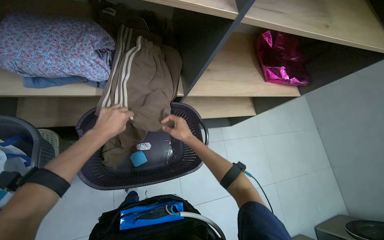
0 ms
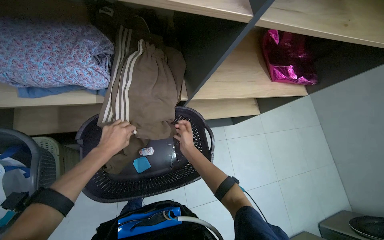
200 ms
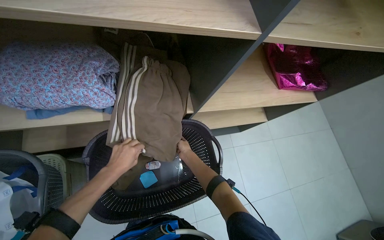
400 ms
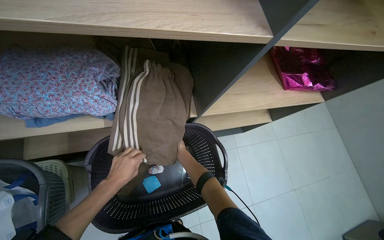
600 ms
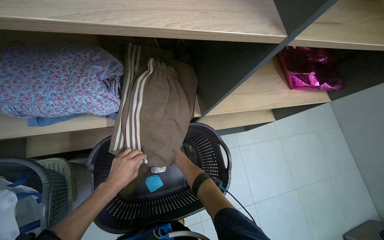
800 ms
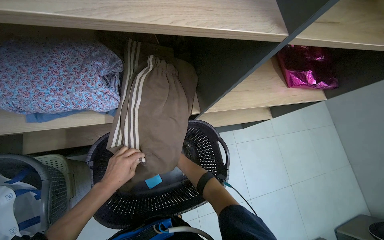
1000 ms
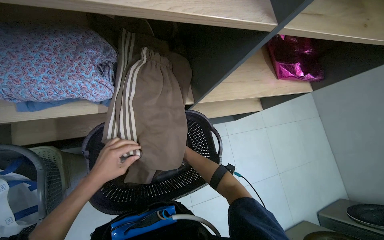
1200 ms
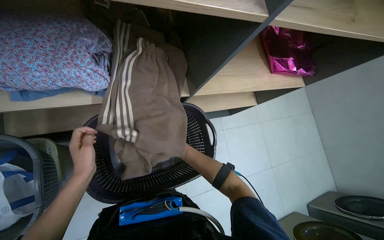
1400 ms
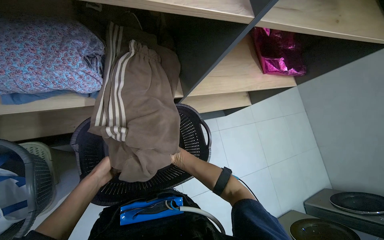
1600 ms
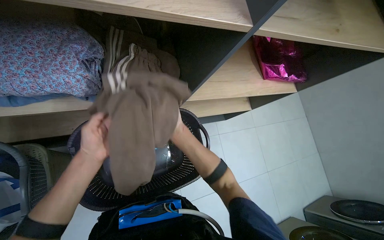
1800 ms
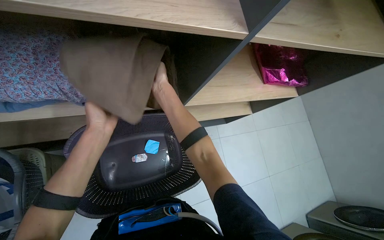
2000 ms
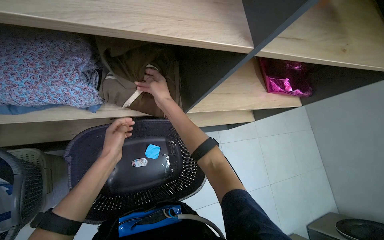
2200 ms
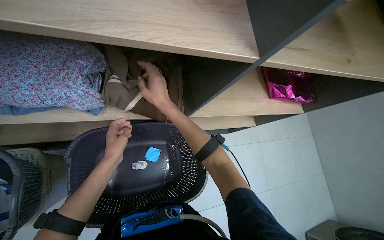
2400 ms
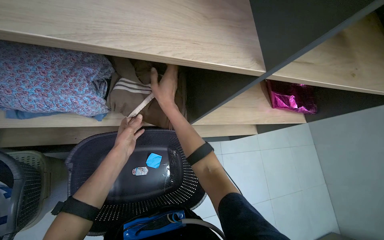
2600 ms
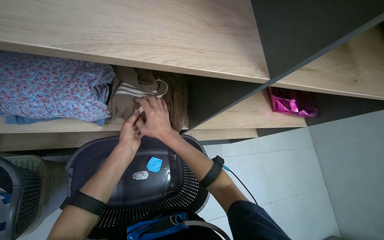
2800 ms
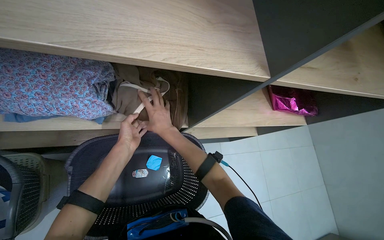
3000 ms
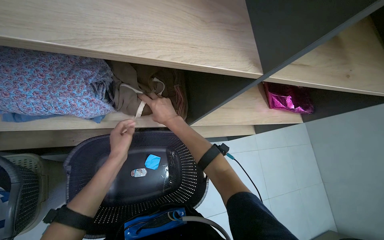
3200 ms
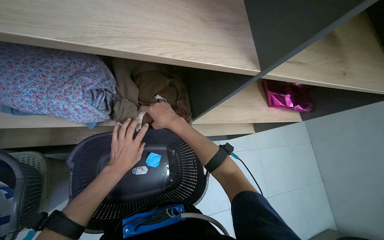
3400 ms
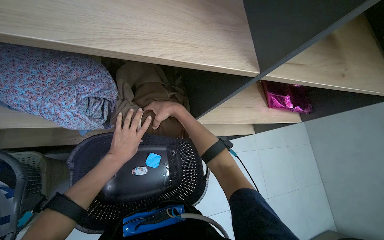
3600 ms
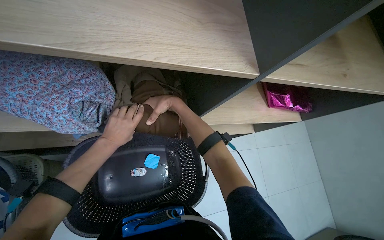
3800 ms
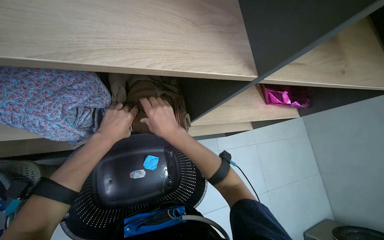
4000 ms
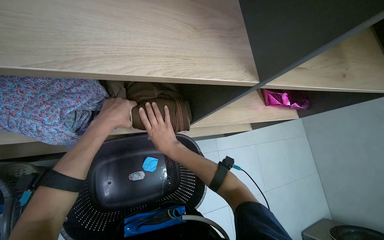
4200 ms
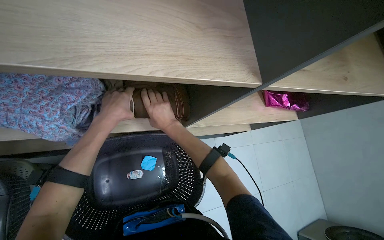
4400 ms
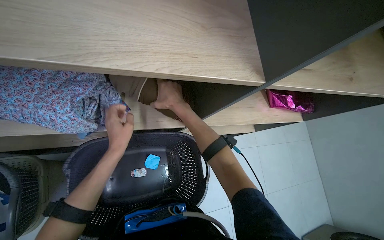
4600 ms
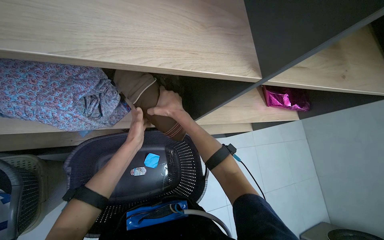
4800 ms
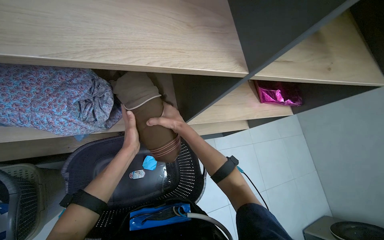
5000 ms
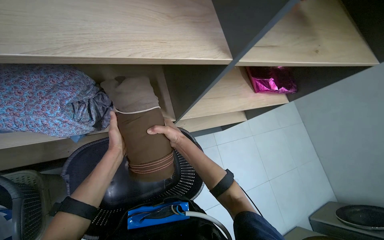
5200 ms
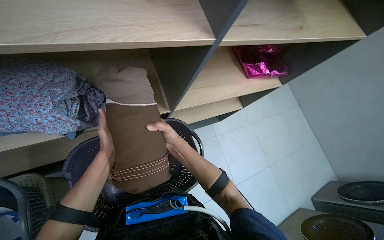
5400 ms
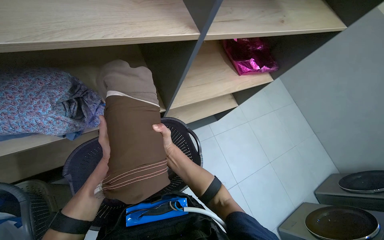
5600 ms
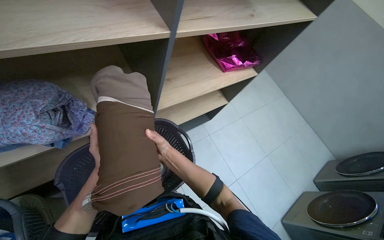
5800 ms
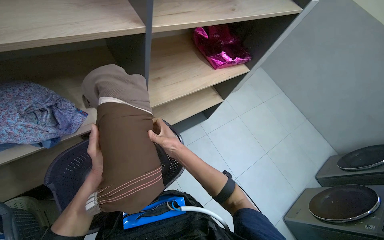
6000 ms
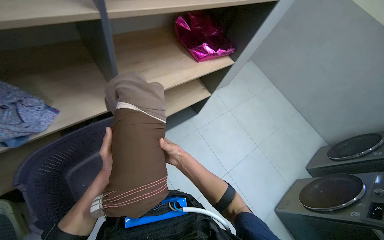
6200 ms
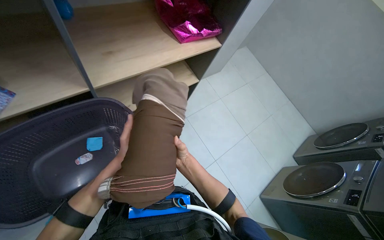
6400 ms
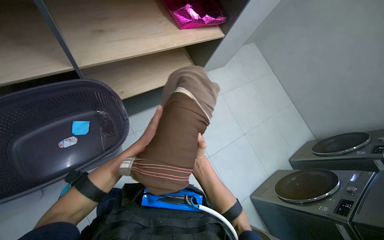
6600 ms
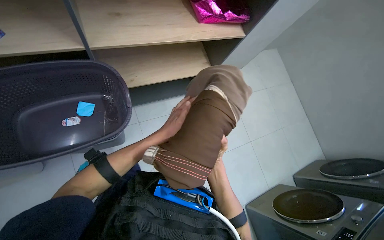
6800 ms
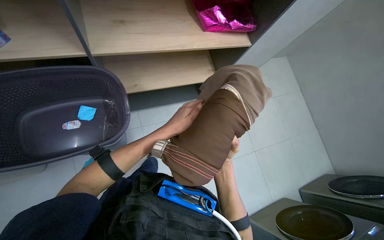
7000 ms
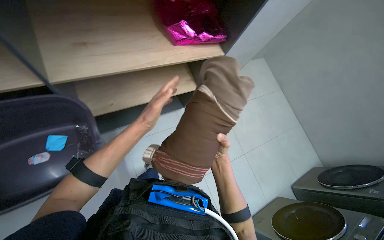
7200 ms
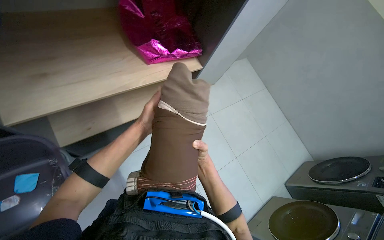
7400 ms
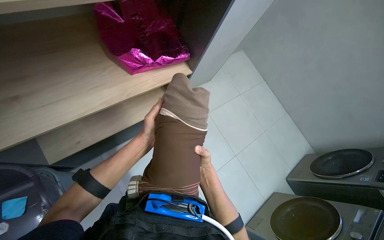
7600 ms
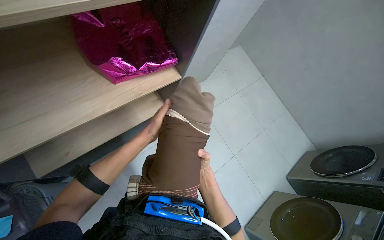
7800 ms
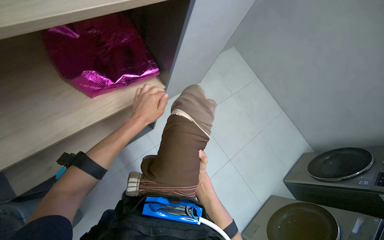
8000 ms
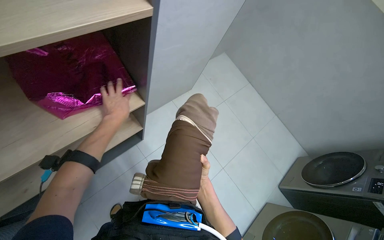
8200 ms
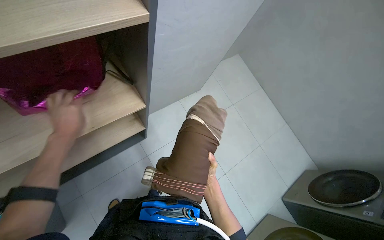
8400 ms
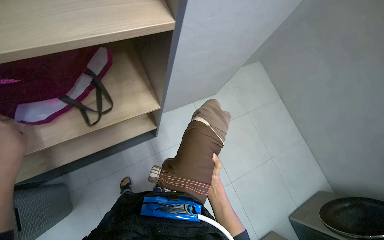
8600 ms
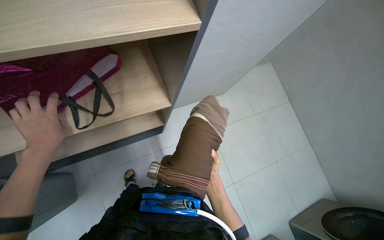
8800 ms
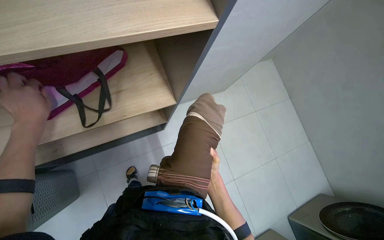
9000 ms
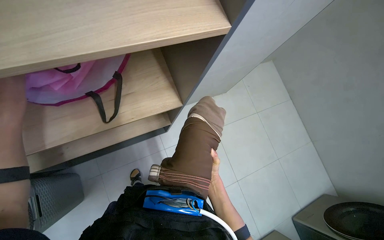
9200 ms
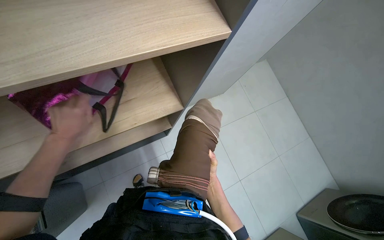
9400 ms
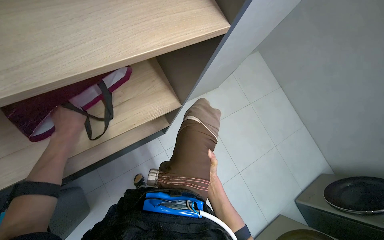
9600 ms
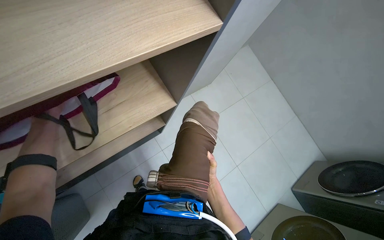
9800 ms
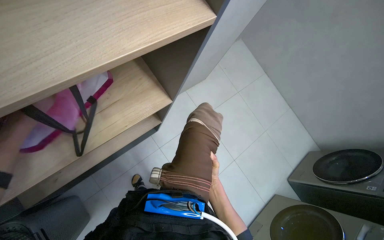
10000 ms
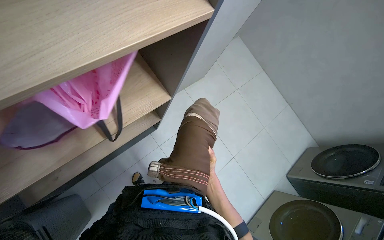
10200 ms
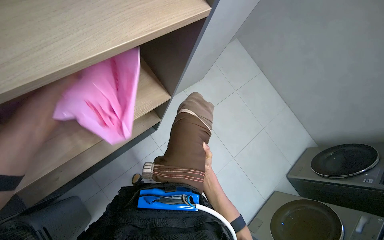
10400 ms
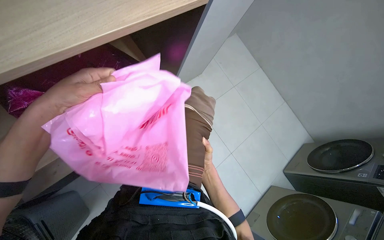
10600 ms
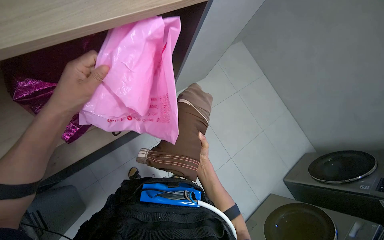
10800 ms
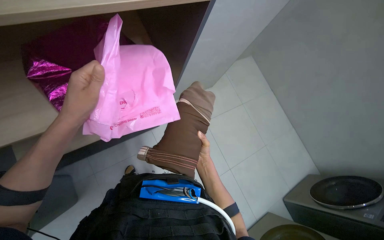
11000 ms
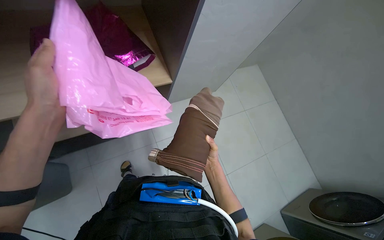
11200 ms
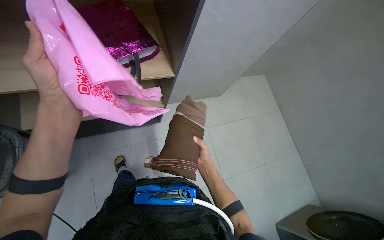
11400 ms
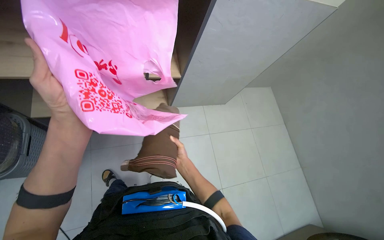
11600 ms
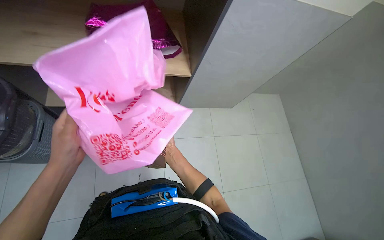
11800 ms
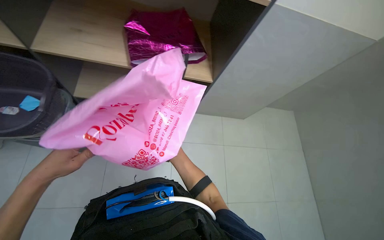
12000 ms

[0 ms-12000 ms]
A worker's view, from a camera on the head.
Job: managing laundry.
The whole recording: Folding and packing laundry. The worker folds clothes from a basket and then packs them into a plastic bag.
0 ms to 1600 ms: The wearer looks about 15 degrees further downward.
1600 ms to 3000 ms: The left hand goes about 25 cm up the picture and farther from the camera, while the right hand travels up the picture by about 25 cm.
3000 ms to 4400 ms: The left hand is displaced up the picture and nearer to the camera by approximately 15 cm, while the right hand moves up and down the picture over roughly 15 cm, changing direction 2 times.
4400 ms to 6000 ms: The right hand travels down the picture by roughly 20 cm, and reaches approximately 15 cm farther from the camera, then returns. The left hand shifts about 25 cm down the picture and nearer to the camera.
6000 ms to 7600 ms: The right hand moves to the right and down the picture, some 40 cm; the left hand is displaced to the right and farther from the camera by approximately 50 cm.
7600 ms to 9000 ms: The left hand goes some 15 cm to the left. Meanwhile the right hand shifts some 30 cm farther from the camera and to the right.
10400 ms to 12000 ms: The head rotates some 40 degrees to the left. The left hand shifts about 30 cm down the picture. Meanwhile the right hand travels to the left by roughly 10 cm.

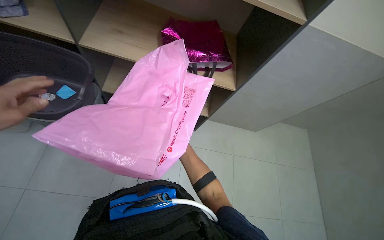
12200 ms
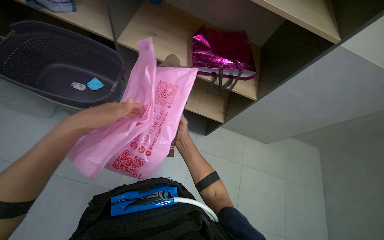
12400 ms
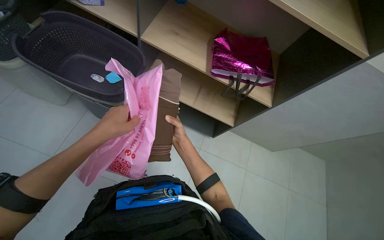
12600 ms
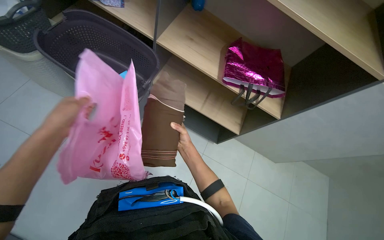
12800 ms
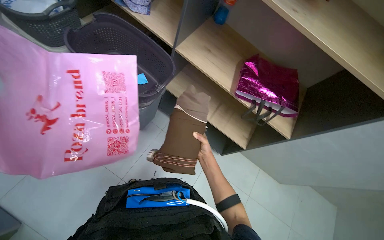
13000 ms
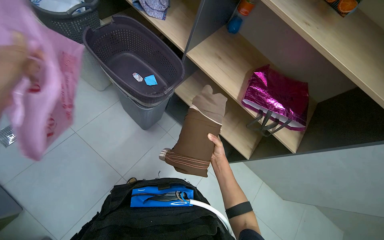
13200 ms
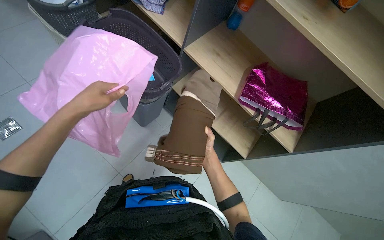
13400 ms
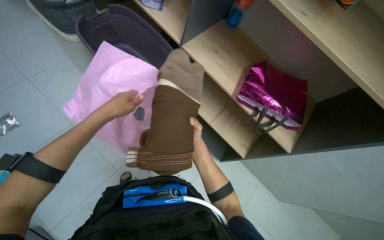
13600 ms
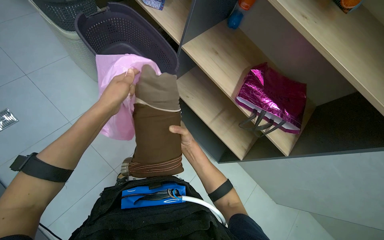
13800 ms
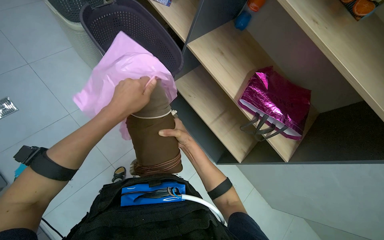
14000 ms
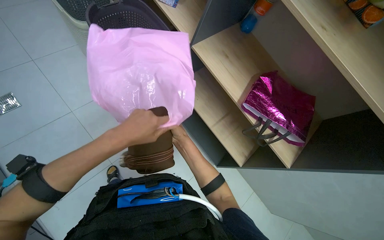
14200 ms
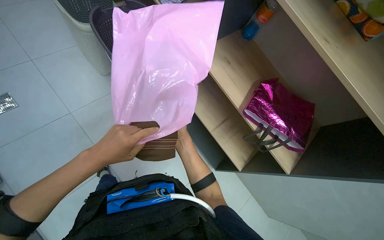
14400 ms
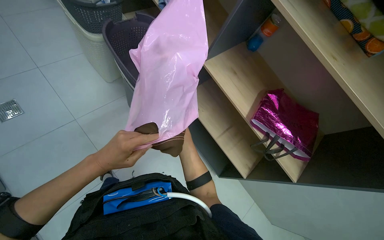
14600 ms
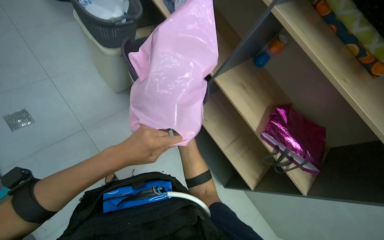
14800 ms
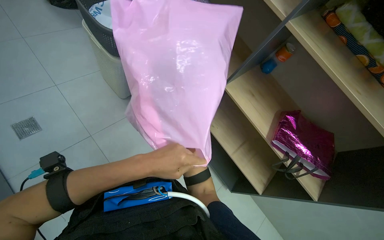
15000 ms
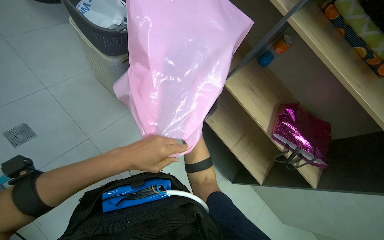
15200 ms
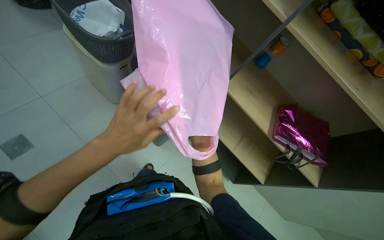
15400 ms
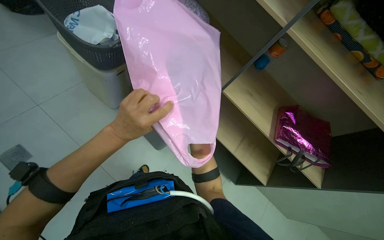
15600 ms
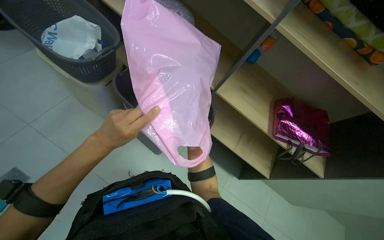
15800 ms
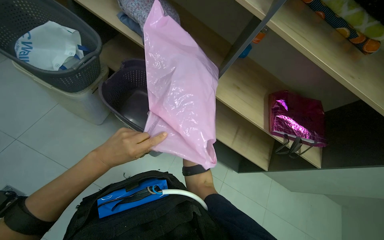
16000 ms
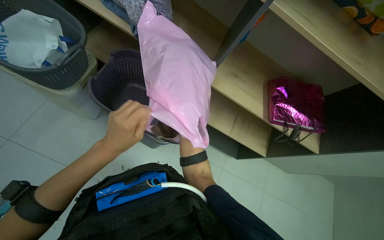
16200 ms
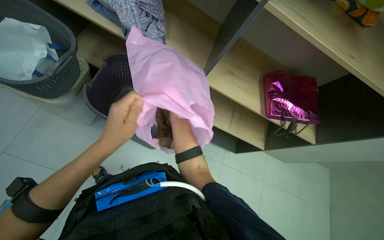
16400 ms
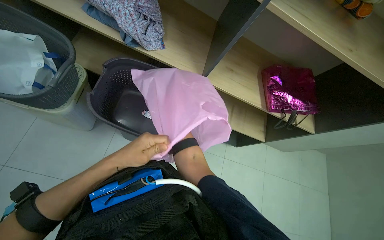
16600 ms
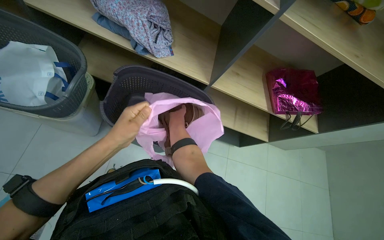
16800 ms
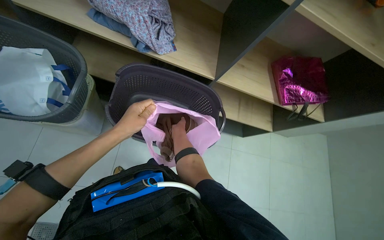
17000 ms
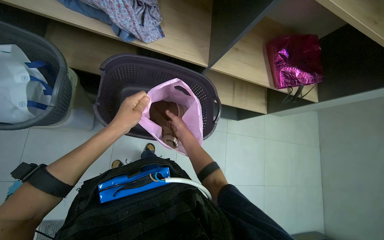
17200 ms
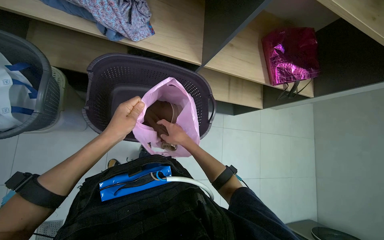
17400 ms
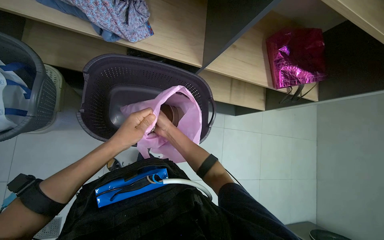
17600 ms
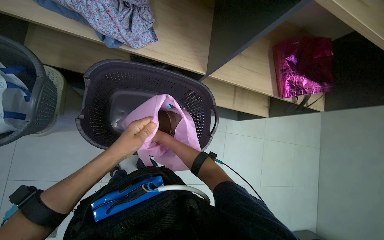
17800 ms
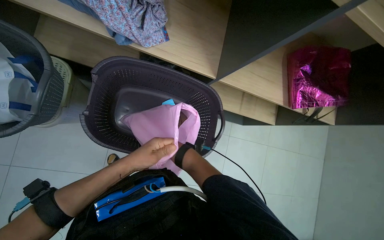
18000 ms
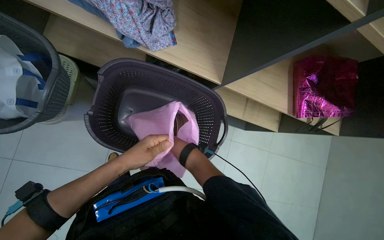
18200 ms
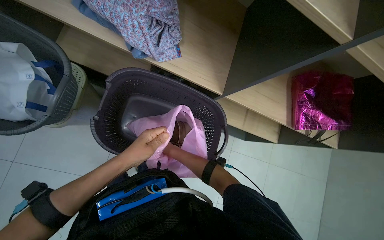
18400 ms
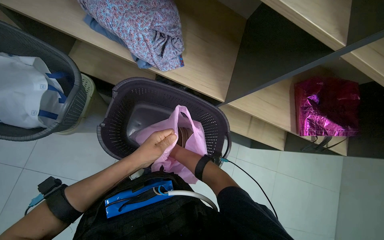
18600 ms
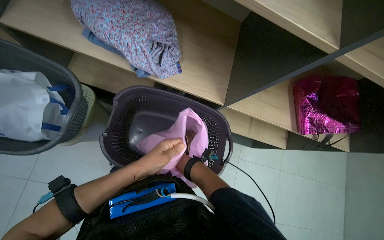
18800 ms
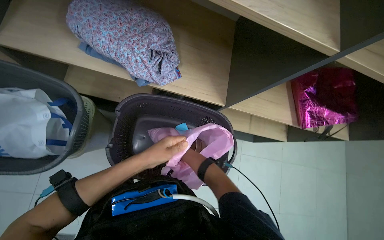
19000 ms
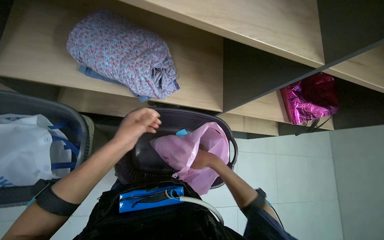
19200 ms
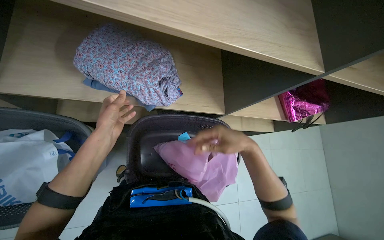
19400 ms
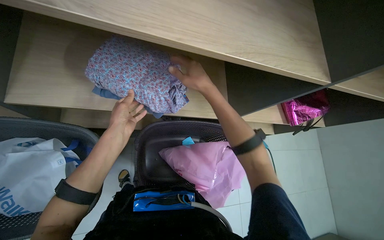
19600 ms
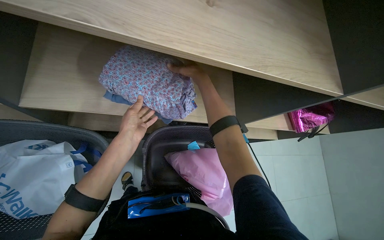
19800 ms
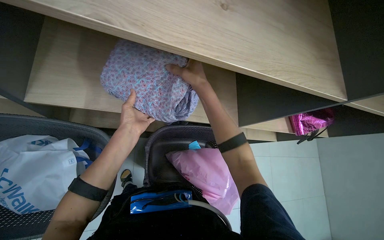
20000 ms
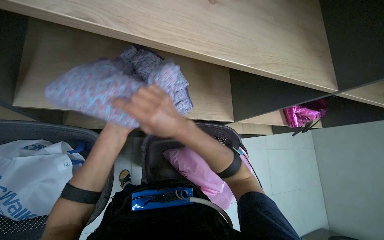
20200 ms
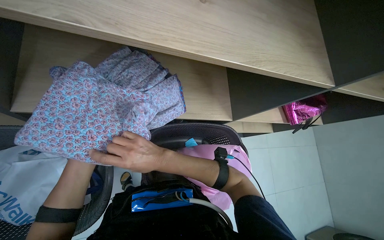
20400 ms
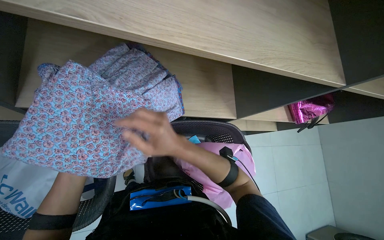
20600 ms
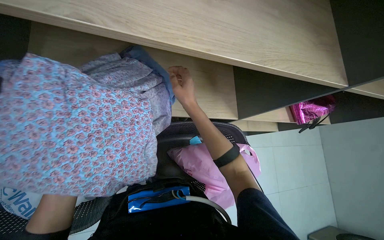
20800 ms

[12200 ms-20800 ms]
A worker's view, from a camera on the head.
Job: managing laundry.
The whole recording: Folding and packing laundry. The worker folds clothes from a basket and then packs them into a plastic bag.
12200 ms to 13600 ms: The head rotates some 40 degrees to the left.
15000 ms to 16600 ms: The left hand shifts roughly 15 cm to the left.
16600 ms to 18000 ms: The camera pitches downward, by some 20 degrees. The right hand travels farther from the camera by some 15 cm.
18000 ms to 19400 ms: The right hand goes nearer and farther, about 30 cm each way, reversing 2 times; the left hand heads up the picture and to the left, covering approximately 35 cm.
19400 ms to 20800 ms: The right hand moves to the left, up the picture and farther from the camera, some 30 cm.
